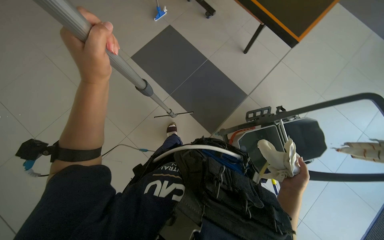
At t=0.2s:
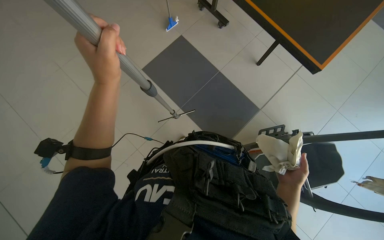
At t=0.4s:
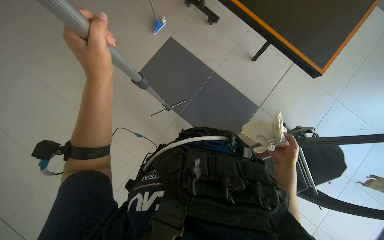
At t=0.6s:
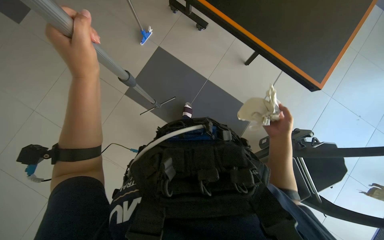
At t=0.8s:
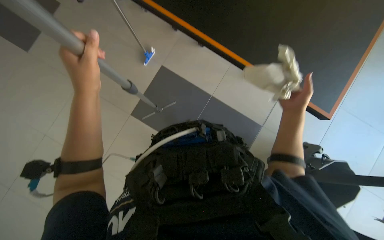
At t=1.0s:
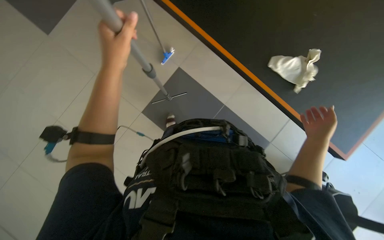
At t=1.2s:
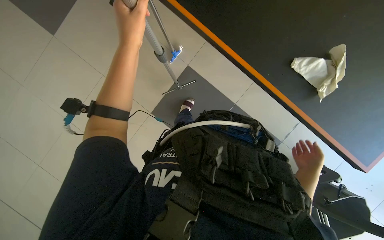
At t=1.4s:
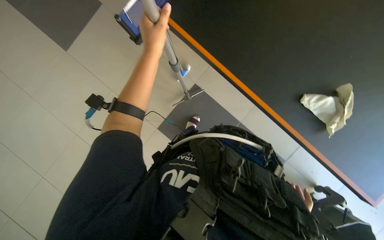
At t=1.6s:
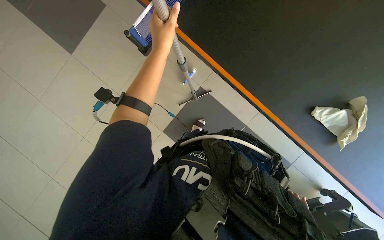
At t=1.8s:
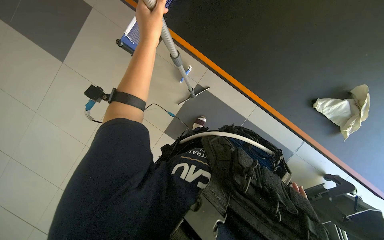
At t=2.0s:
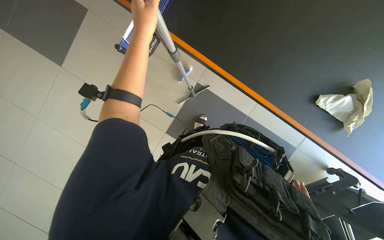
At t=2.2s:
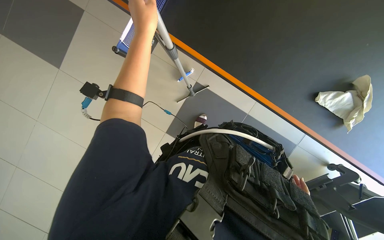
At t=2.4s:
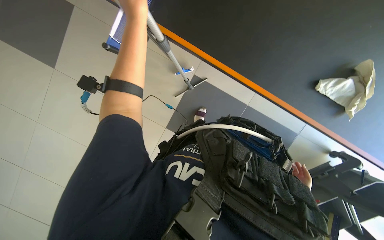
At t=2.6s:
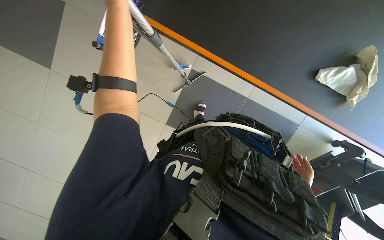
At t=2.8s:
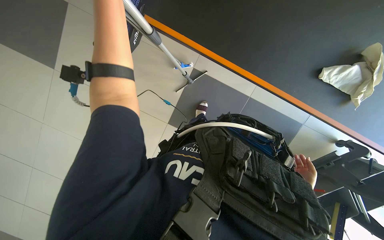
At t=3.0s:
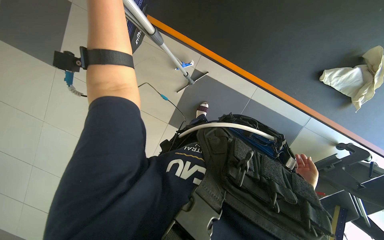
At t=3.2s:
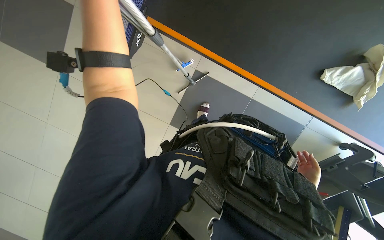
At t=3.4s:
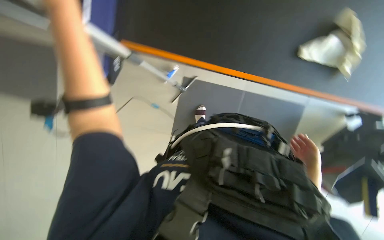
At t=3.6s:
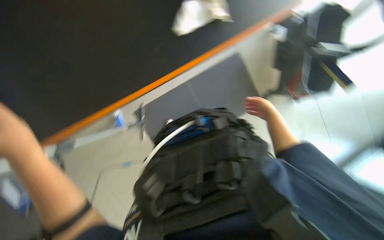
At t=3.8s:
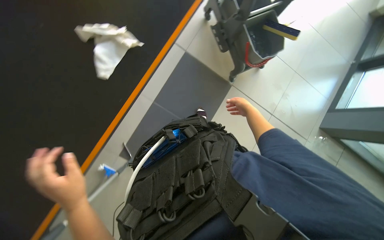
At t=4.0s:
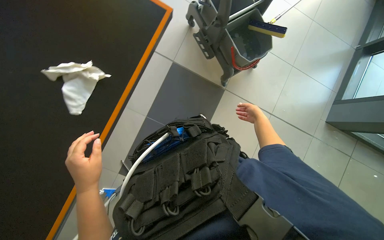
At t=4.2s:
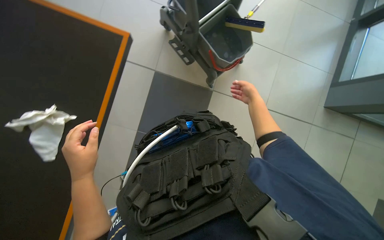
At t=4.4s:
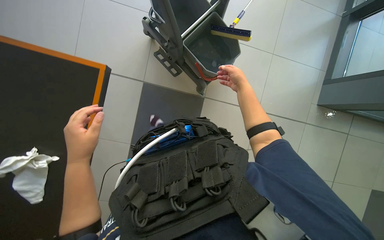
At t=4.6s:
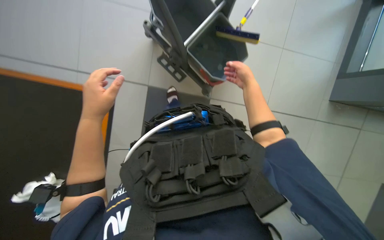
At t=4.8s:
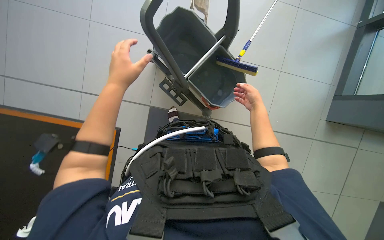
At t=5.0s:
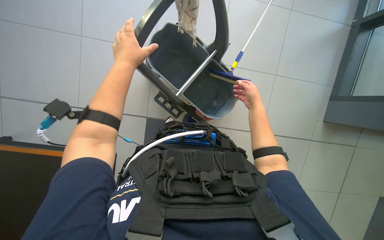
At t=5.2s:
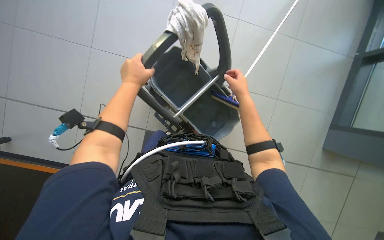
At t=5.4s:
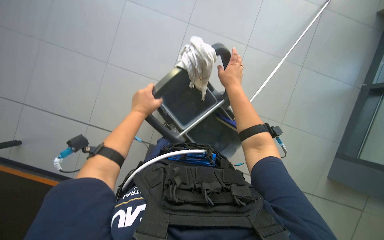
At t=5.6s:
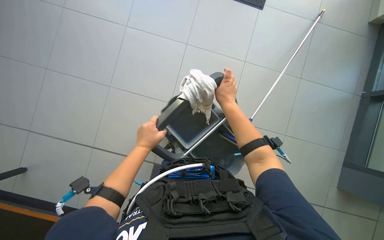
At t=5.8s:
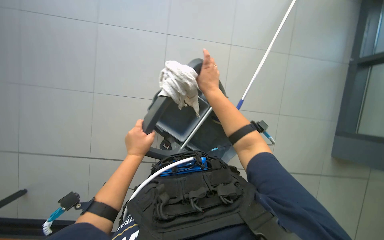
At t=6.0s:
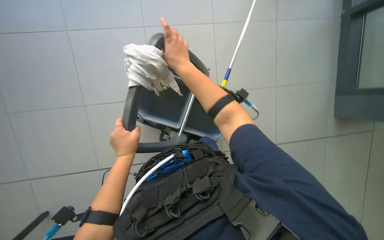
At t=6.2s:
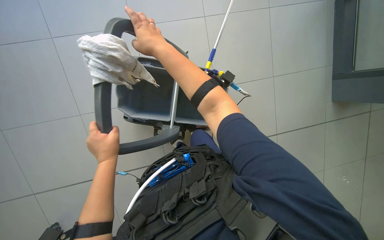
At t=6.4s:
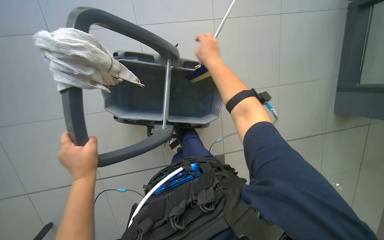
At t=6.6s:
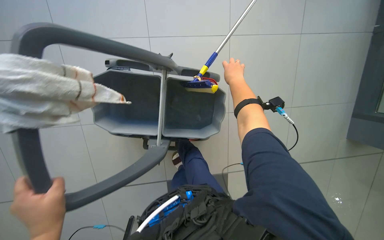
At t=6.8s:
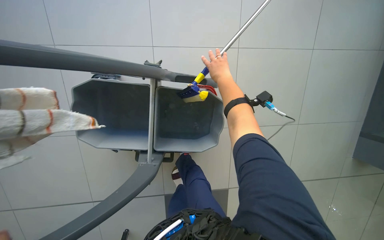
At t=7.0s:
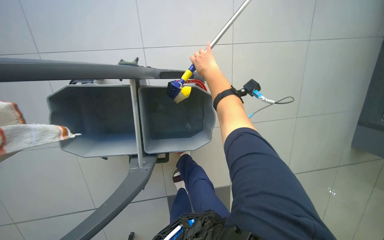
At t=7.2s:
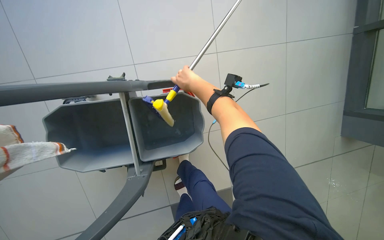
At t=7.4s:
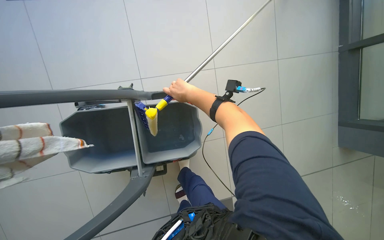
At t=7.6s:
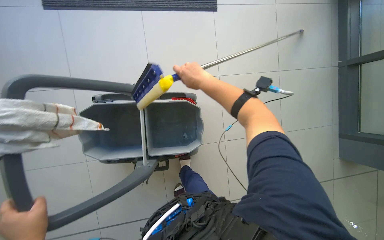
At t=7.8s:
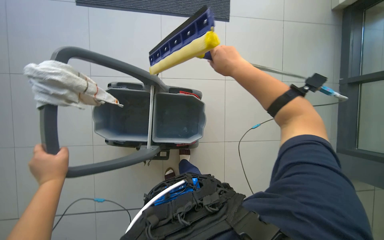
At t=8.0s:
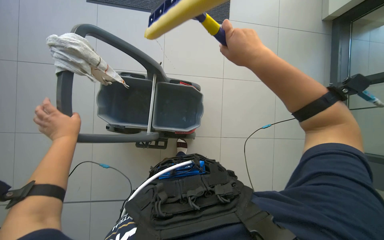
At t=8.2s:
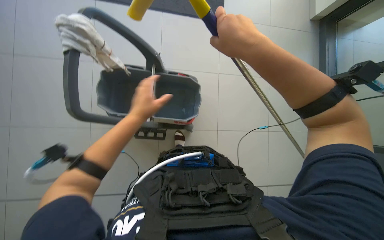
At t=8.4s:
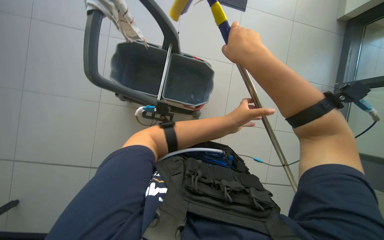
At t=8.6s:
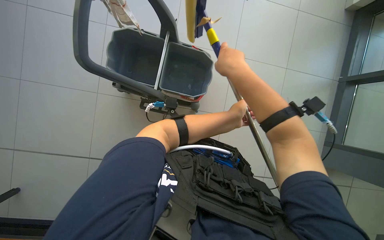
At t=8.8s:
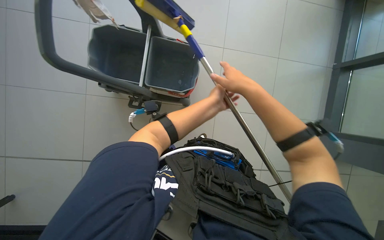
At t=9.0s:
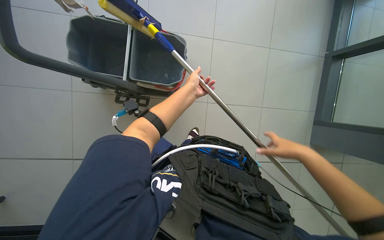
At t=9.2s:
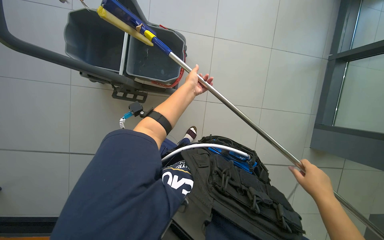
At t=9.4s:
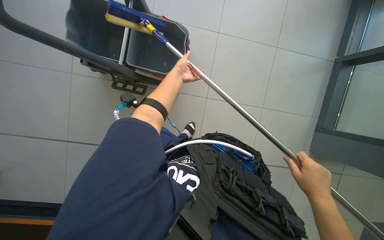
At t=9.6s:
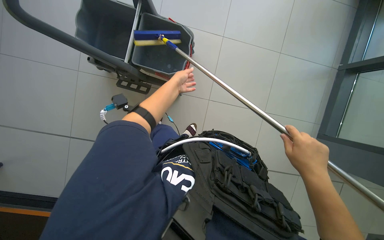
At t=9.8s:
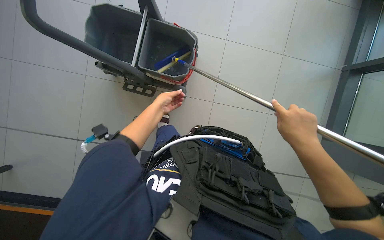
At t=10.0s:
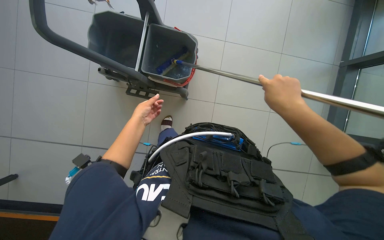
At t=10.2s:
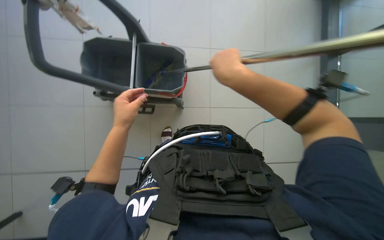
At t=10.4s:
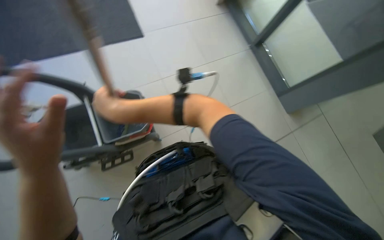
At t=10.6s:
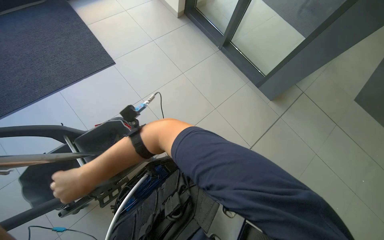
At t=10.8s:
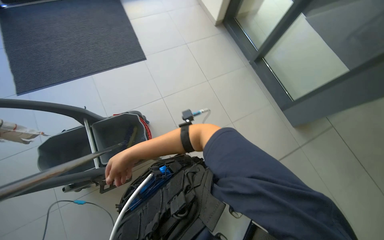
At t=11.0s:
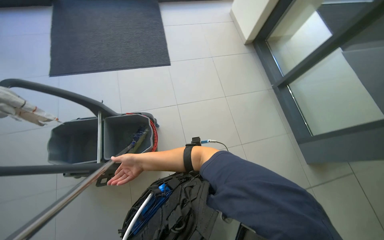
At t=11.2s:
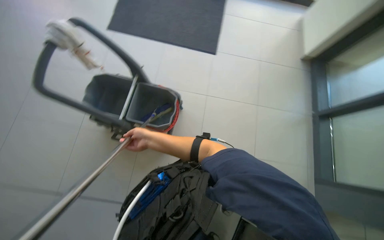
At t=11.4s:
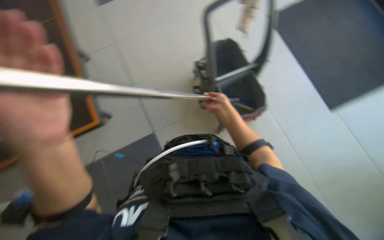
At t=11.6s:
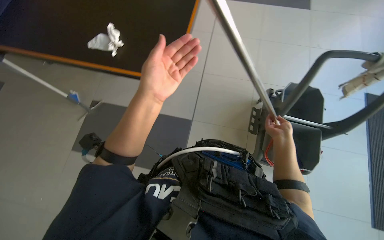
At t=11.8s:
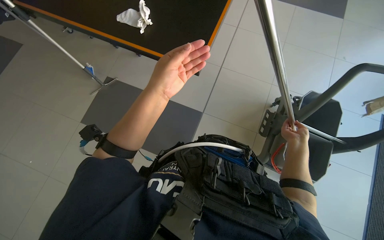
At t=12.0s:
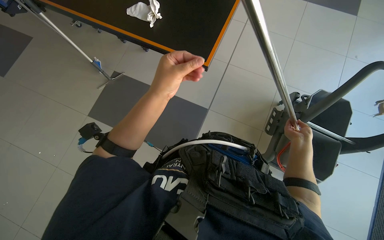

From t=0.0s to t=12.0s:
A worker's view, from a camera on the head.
Job: cleaning windows.
The whole recording: Cleaning glass panels with squeegee. The worker cleans large glass panels using a squeegee and a cloth.
From t=0.0s to t=1.6s: The view tips upward by roughly 15 degrees. The left hand travels up the picture by approximately 30 cm.
From t=3.0s to t=4.4s: The head travels roughly 80 cm. The scene rotates counterclockwise by approximately 105 degrees.
From t=4.4s to t=6.0s: The wearer moves about 50 cm.
From t=7.6s to t=9.0s: The right hand moves down the picture and to the right, approximately 50 cm.
From t=9.0s to t=10.4s: The right hand goes some 50 cm to the left and up the picture. Meanwhile the left hand is displaced nearer to the camera and to the left by some 40 cm.
From t=10.4s to t=12.0s: The wearer's head swings roughly 120 degrees to the left.

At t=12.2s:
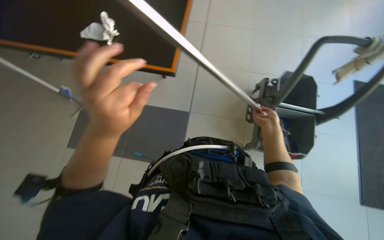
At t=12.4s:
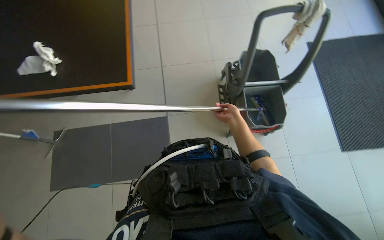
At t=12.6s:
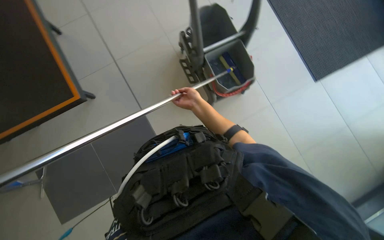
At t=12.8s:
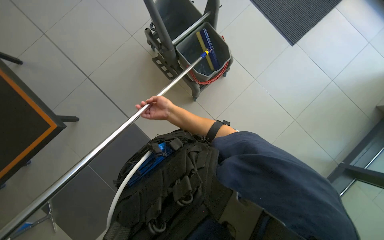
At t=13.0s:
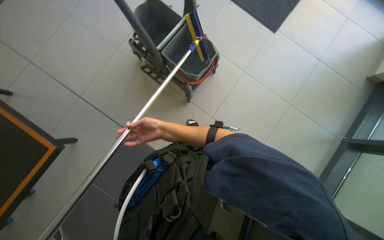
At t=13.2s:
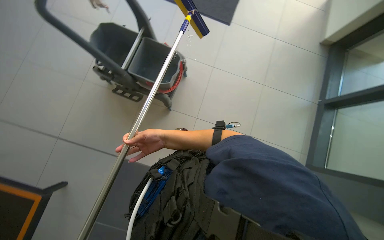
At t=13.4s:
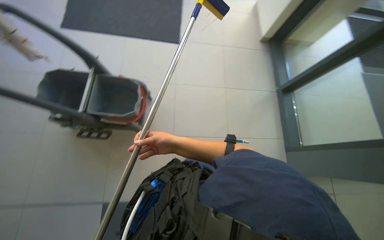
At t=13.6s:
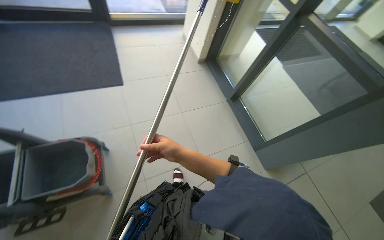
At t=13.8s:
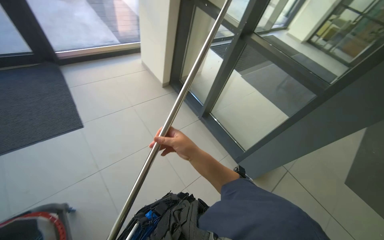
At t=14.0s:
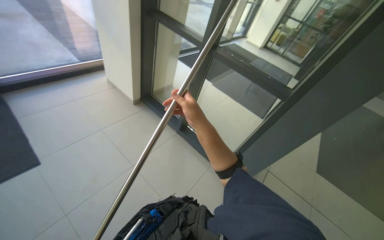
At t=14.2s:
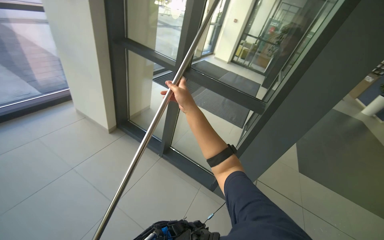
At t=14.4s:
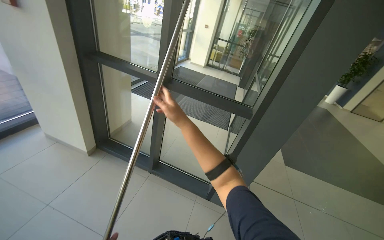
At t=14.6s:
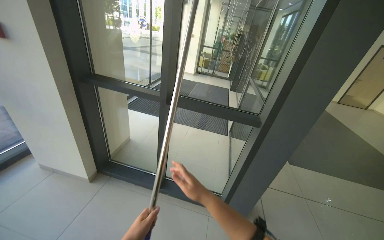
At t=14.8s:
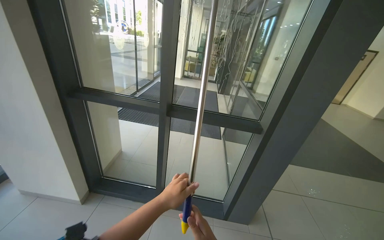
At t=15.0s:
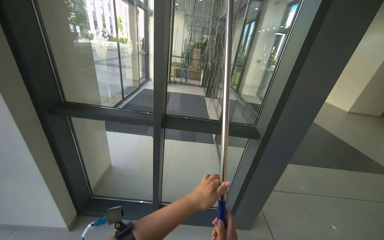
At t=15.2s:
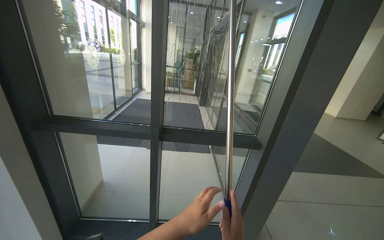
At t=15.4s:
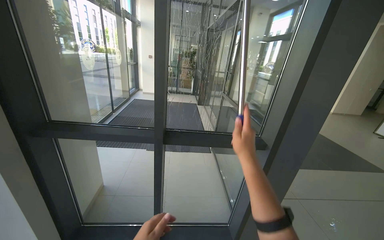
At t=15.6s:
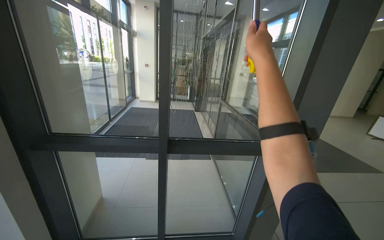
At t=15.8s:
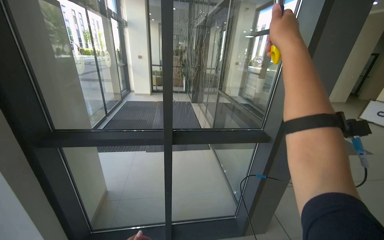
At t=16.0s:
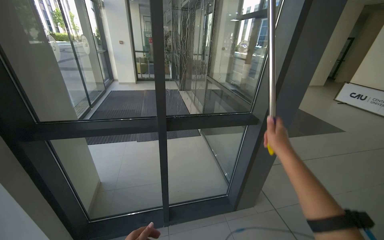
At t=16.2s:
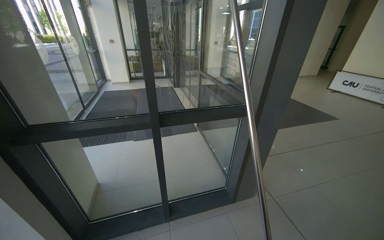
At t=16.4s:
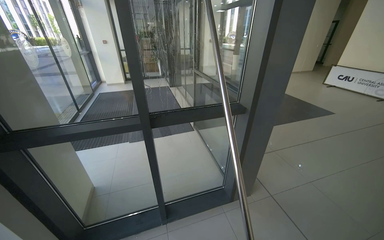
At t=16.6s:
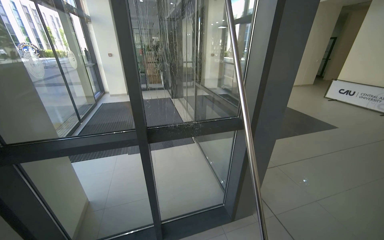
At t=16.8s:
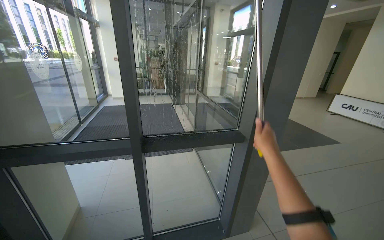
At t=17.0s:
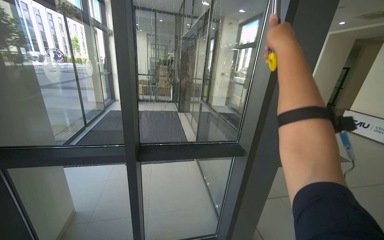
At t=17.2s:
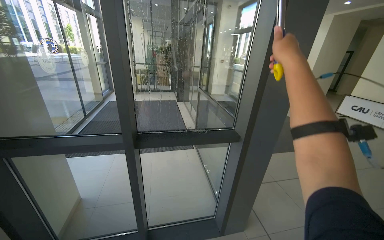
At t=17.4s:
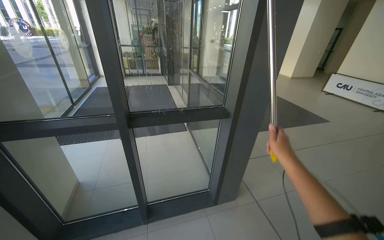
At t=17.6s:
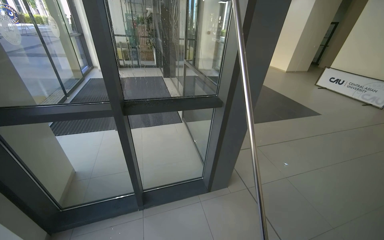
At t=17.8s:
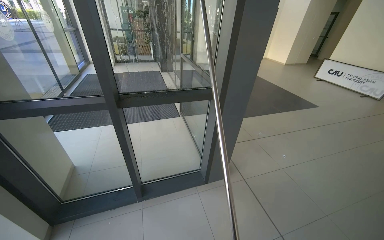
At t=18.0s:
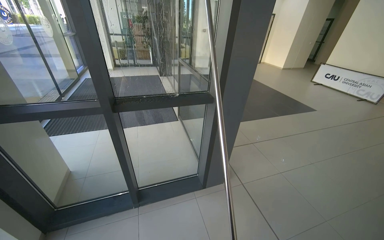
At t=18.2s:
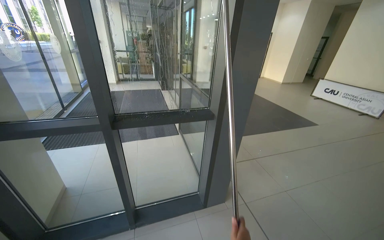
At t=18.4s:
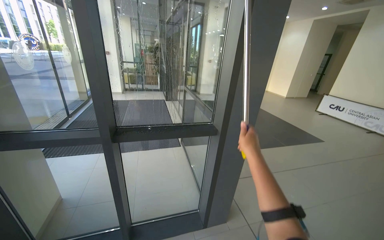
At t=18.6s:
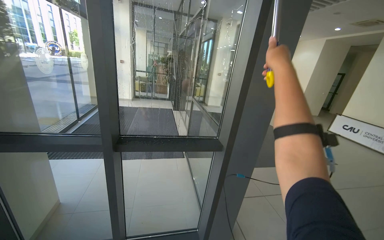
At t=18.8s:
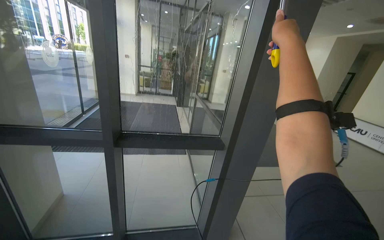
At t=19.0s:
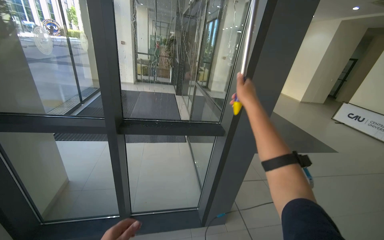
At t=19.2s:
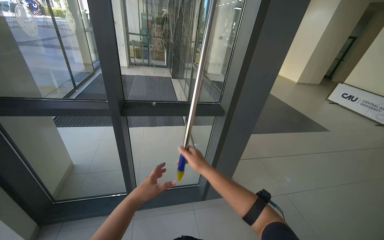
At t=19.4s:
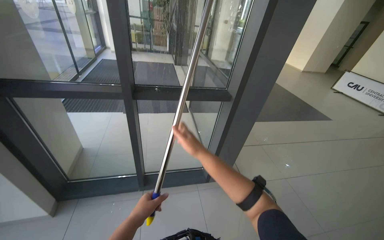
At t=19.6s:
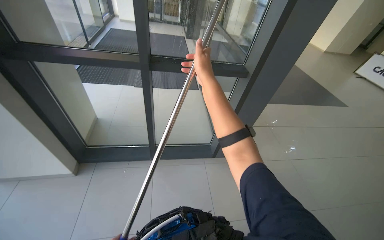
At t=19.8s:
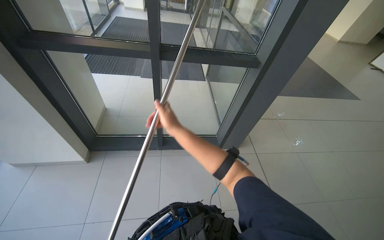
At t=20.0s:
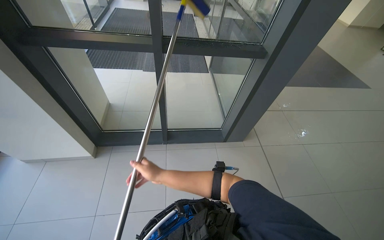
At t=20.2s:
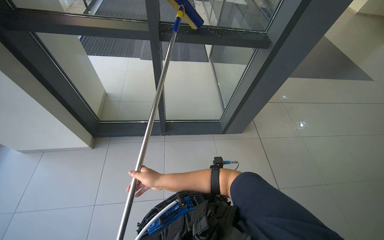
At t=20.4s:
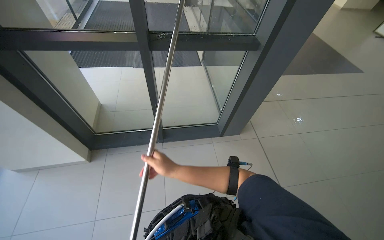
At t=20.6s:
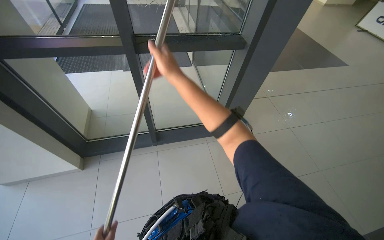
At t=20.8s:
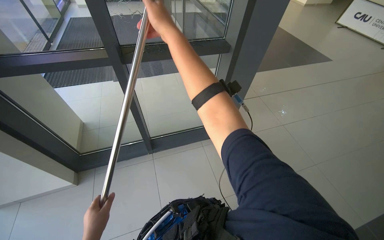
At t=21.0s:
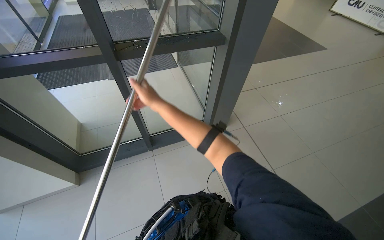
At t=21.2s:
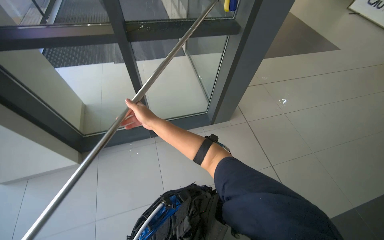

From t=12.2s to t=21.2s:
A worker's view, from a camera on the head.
Job: cleaning windows.
The whole recording: Cleaning glass panels with squeegee. The worker cleans large glass panels using a squeegee and a cloth.
From t=12.2s to t=13.8s: The head travels some 50 cm. The wearer looks roughly 140 degrees further to the right.
From t=13.8s to t=15.2s: The camera is carried roughly 60 cm. The head rotates approximately 55 degrees to the right. The wearer looks roughly 20 degrees further upward.
From t=18.2s to t=19.8s: The view tips downward by about 20 degrees.
